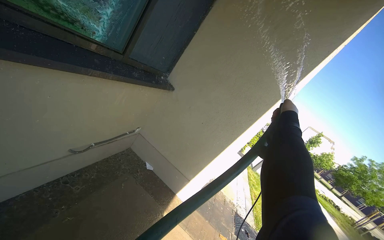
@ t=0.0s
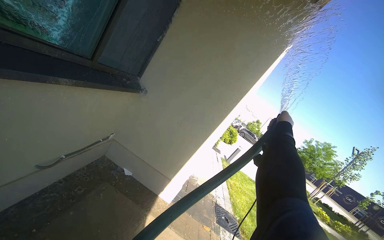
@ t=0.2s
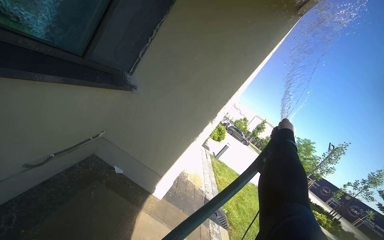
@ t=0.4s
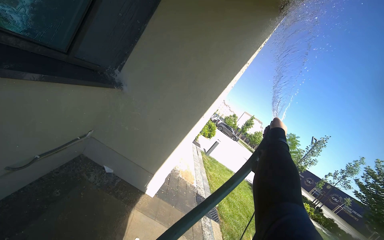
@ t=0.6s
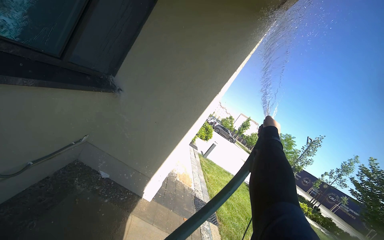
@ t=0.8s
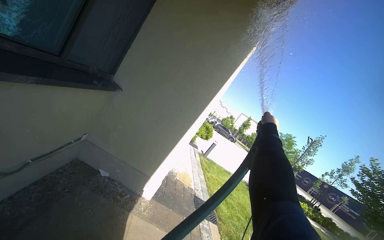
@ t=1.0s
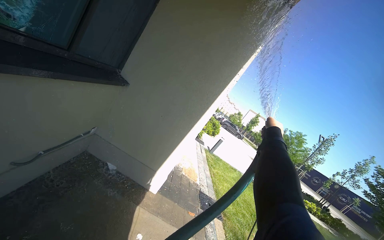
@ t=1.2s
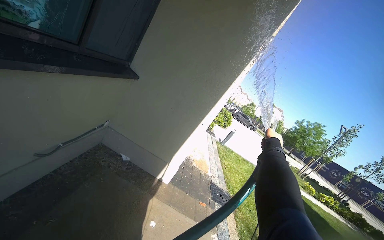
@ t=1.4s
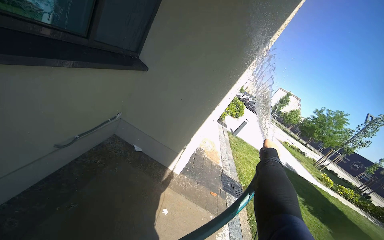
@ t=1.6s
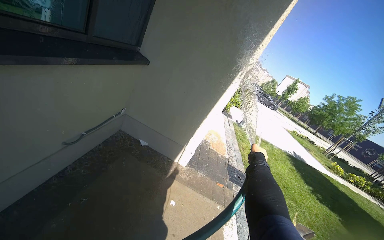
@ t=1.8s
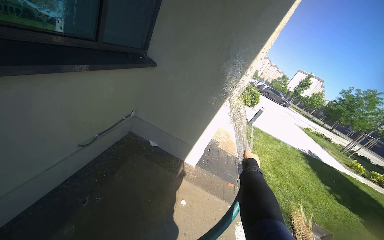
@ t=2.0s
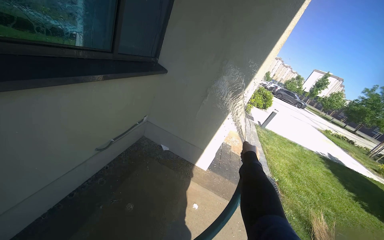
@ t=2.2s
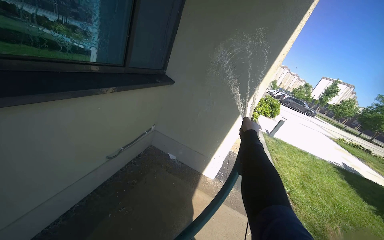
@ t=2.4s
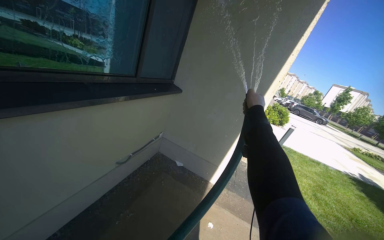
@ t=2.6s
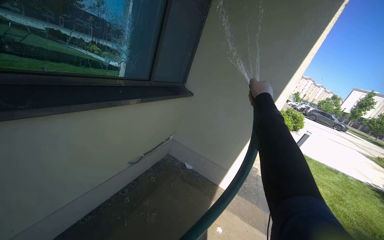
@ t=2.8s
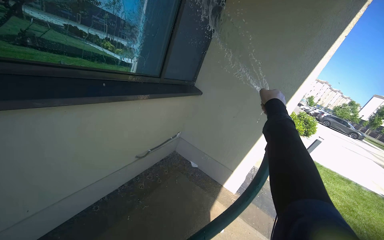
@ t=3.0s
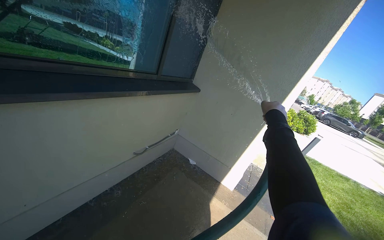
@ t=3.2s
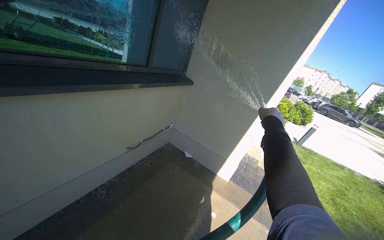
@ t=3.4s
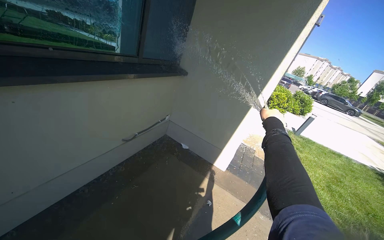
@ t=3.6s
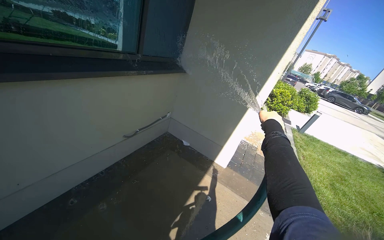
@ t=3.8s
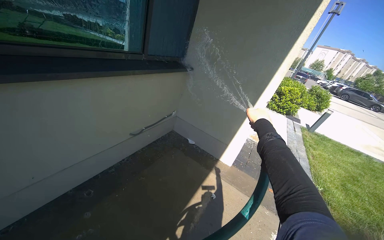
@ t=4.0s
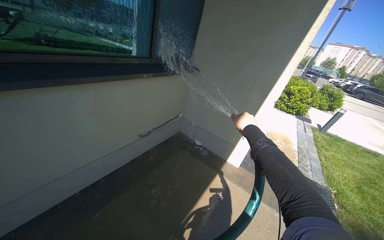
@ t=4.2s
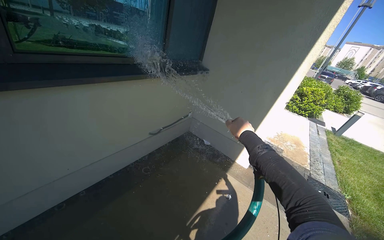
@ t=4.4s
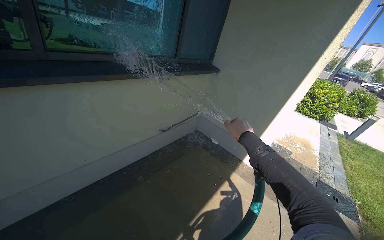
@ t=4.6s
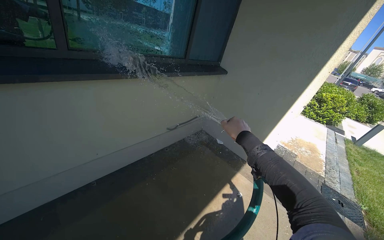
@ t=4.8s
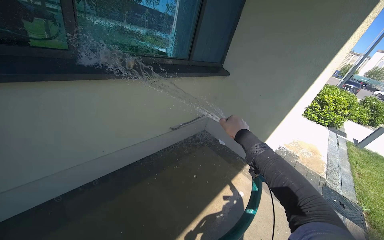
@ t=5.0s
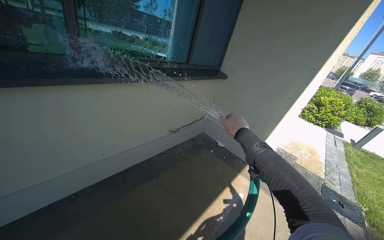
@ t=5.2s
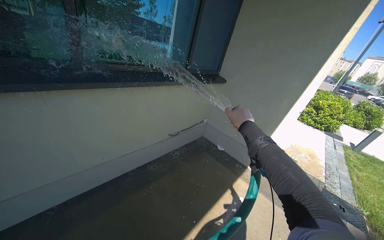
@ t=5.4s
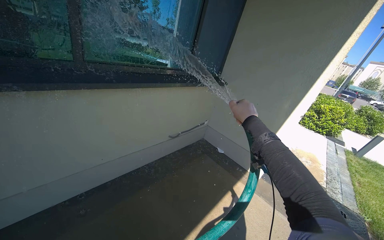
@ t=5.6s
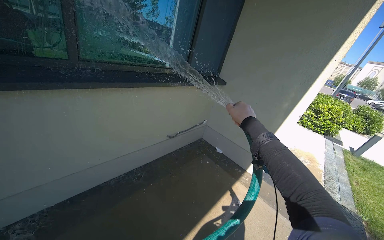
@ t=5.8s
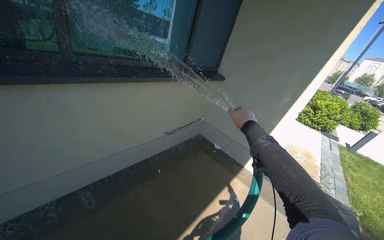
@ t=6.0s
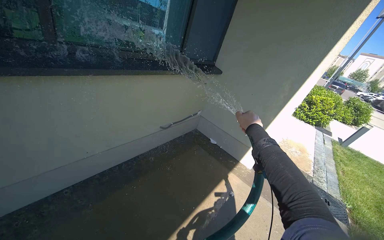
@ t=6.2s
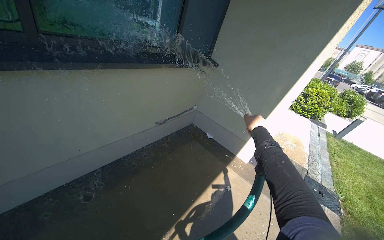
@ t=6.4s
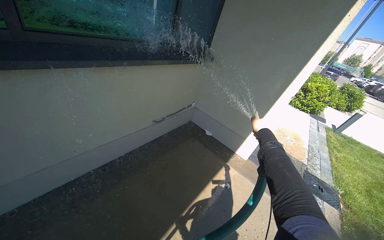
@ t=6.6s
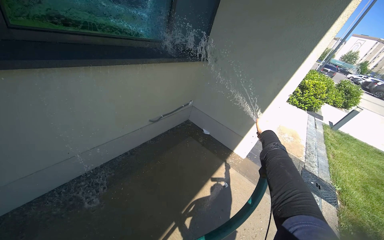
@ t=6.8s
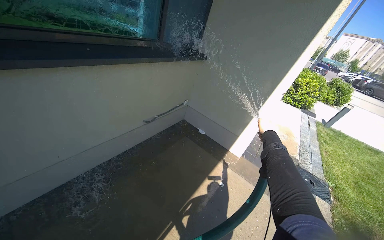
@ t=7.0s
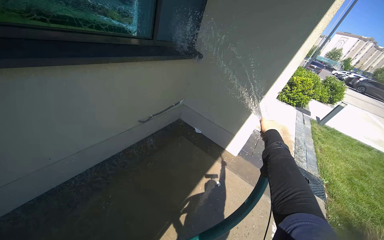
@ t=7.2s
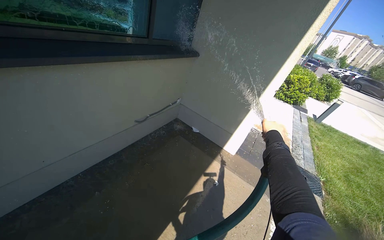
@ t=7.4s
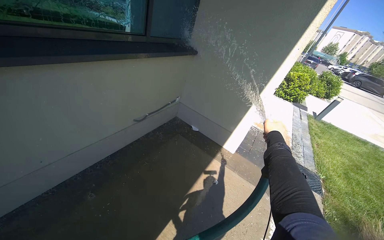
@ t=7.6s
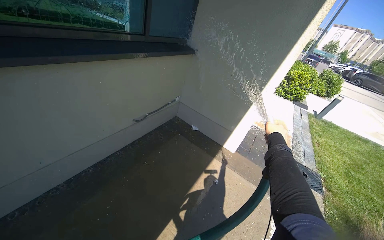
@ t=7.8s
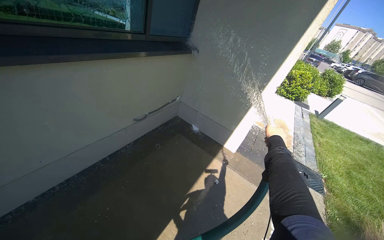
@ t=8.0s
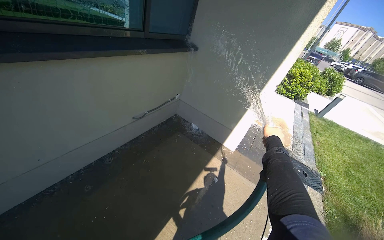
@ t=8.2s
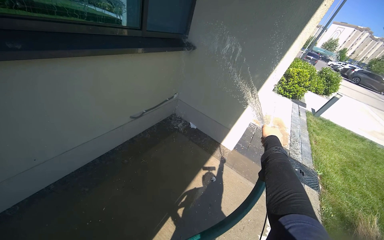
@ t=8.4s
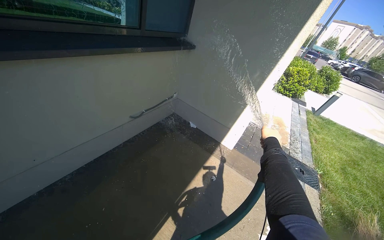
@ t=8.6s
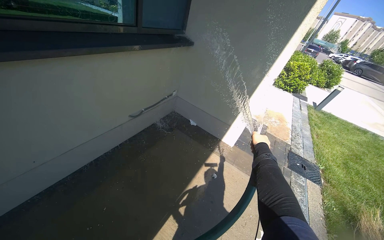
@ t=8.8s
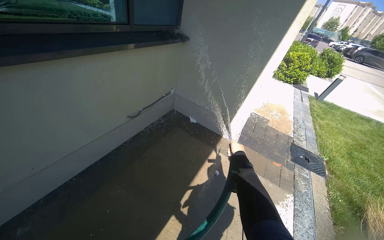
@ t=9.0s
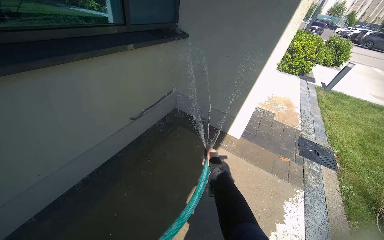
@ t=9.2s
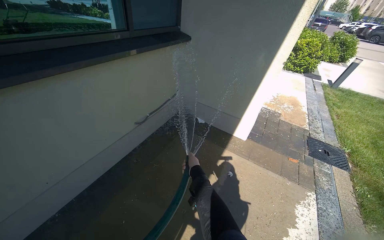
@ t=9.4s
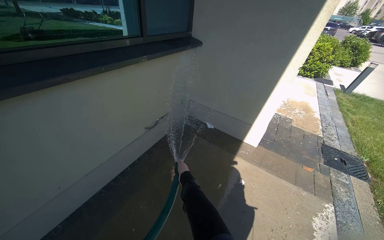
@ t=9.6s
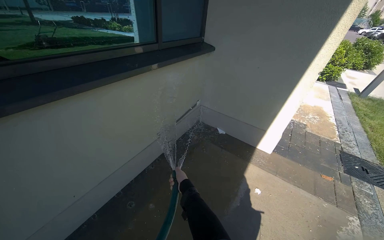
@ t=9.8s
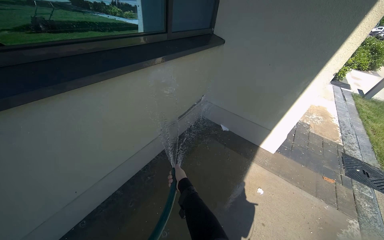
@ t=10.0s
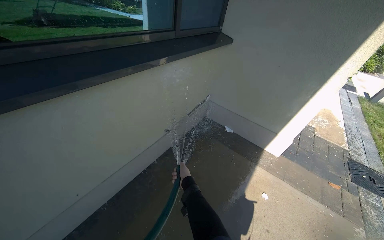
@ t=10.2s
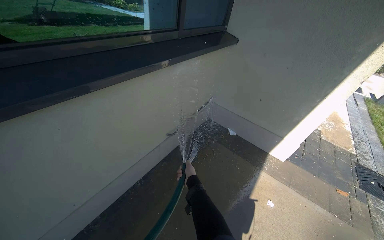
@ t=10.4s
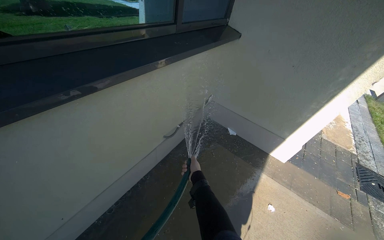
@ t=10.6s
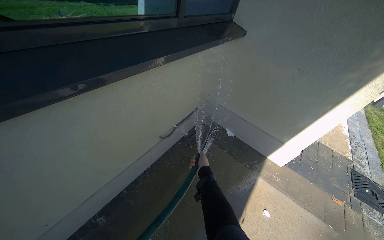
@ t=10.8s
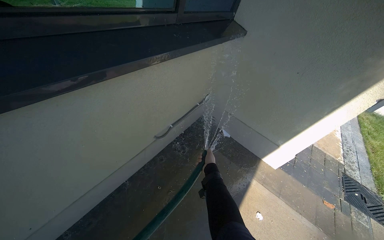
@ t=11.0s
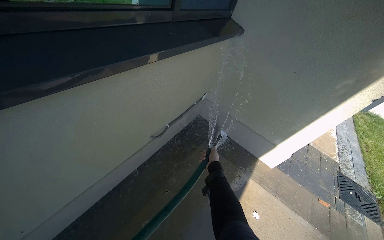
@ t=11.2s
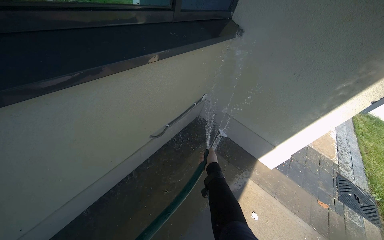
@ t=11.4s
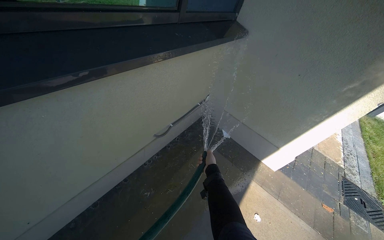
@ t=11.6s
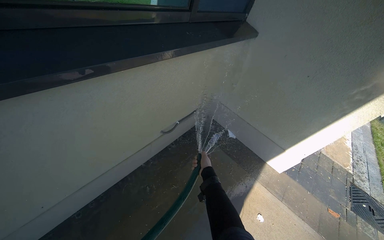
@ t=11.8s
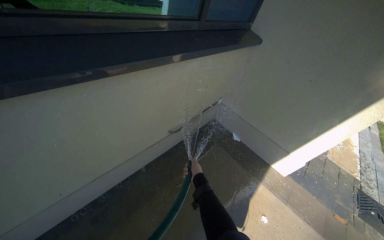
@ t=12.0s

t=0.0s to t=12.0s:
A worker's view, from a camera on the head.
Job: cleaning windows.
The whole recording: Spraying water on building windows. The worker sprays water onto the building windows and wall.
t=0.0s to t=1.6s: The right hand shifts about 30 cm down the picture.
t=1.6s to t=3.0s: The camera is aimed roughly 20 degrees further to the left.
t=3.0s to t=4.4s: The right hand is displaced down the picture by about 30 cm.
t=6.0s to t=7.6s: The right hand goes approximately 25 cm to the right.
t=7.6s to t=9.0s: The right hand is displaced farther from the camera and down the picture by about 15 cm.
t=9.0s to t=10.4s: The head travels about 50 cm.

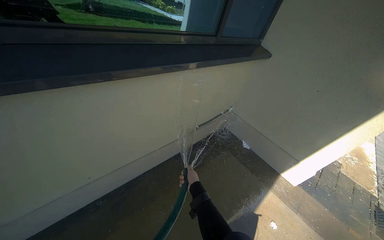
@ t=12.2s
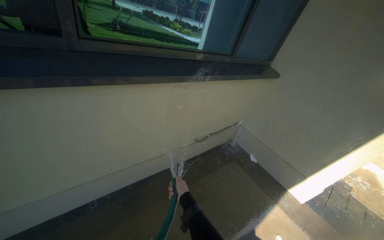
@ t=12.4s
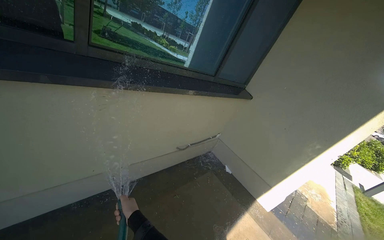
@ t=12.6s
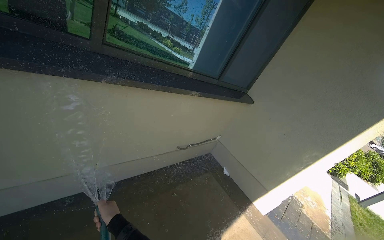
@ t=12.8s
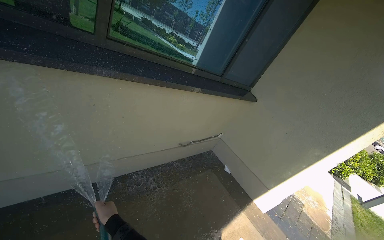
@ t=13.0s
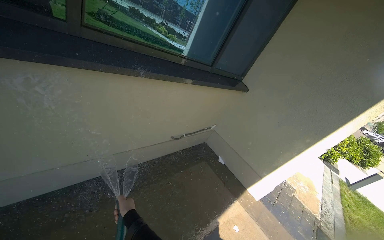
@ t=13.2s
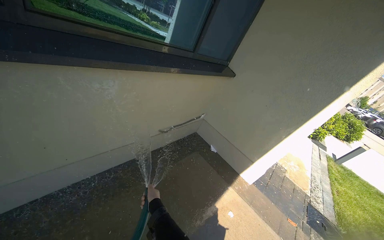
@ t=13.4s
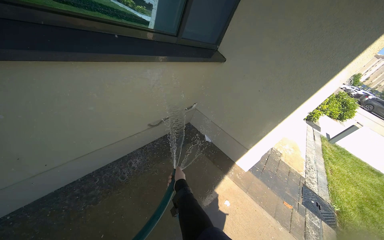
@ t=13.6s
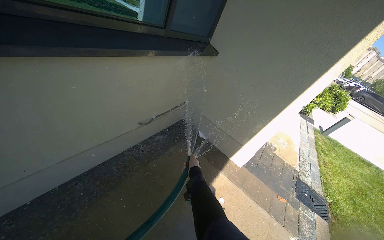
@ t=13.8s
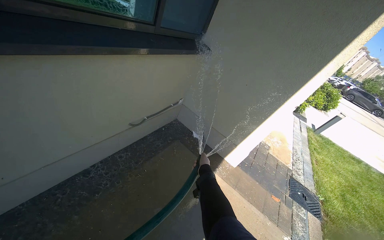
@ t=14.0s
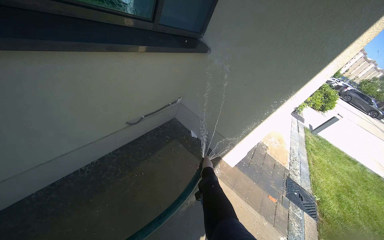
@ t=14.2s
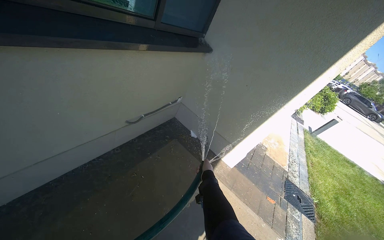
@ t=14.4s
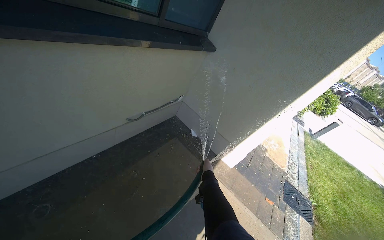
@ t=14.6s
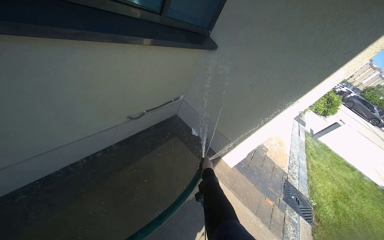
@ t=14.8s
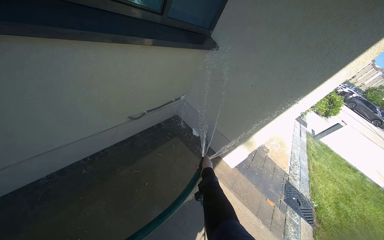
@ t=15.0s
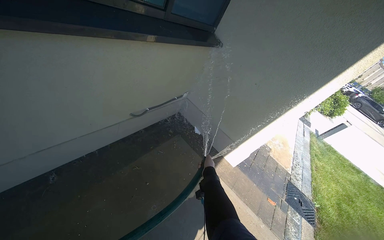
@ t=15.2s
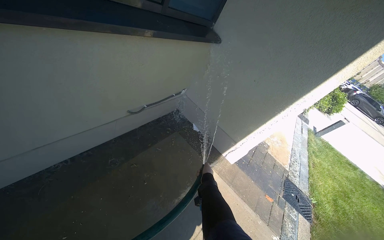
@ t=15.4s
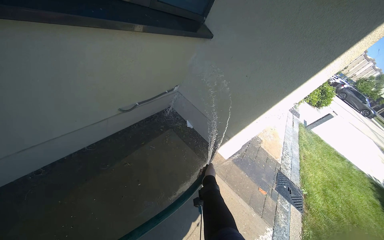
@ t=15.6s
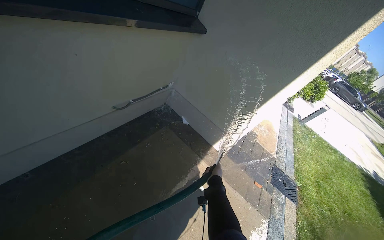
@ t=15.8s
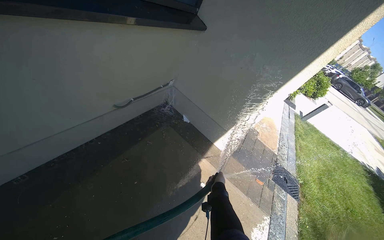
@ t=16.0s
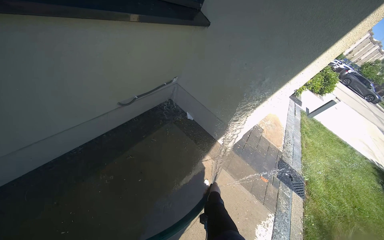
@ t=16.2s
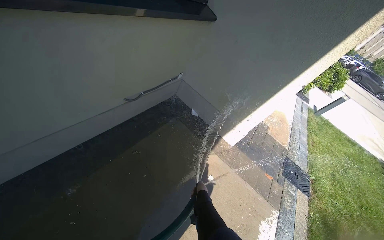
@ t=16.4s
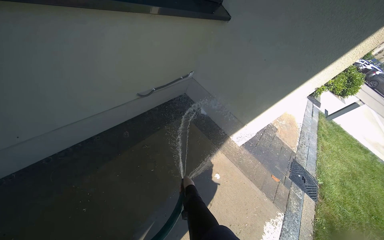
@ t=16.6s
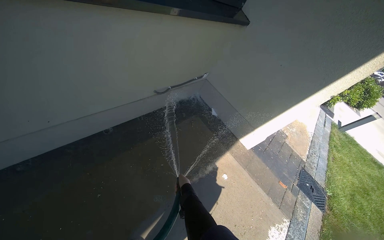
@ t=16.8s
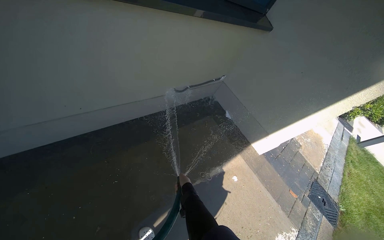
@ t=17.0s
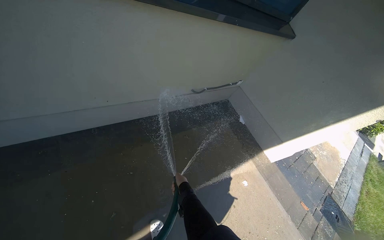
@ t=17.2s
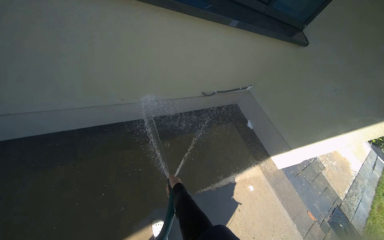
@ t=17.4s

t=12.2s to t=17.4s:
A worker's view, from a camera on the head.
Job: cleaning windows.
The whole recording: Spraying water on building windows. The worker sprays water onto the building windows and wall.
t=12.2s to t=14.0s: The right hand travels to the left and back again, about 30 cm each way.
t=15.6s to t=17.4s: The head travels some 40 cm. The wearer's head swings about 25 degrees to the left.

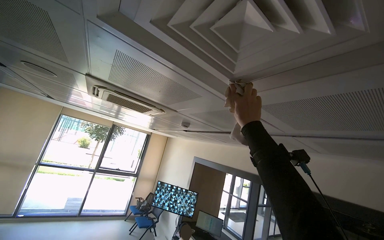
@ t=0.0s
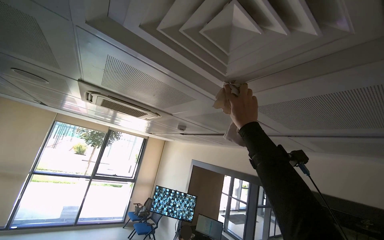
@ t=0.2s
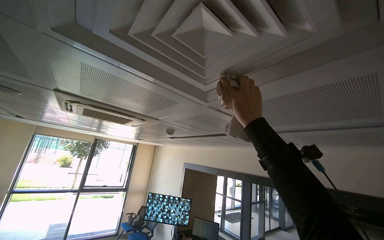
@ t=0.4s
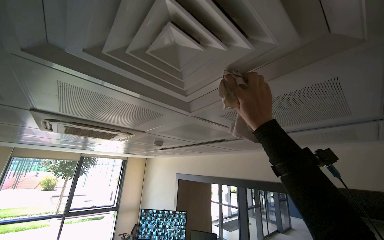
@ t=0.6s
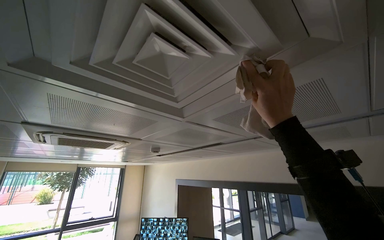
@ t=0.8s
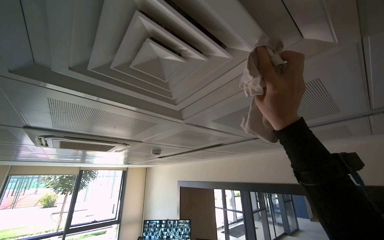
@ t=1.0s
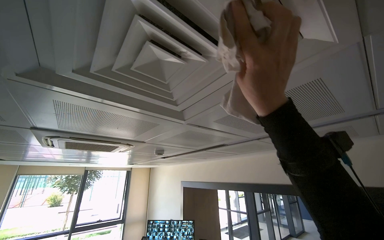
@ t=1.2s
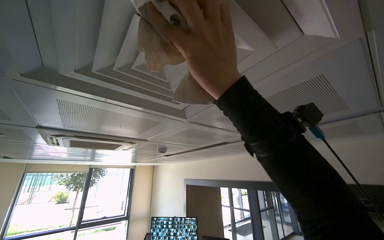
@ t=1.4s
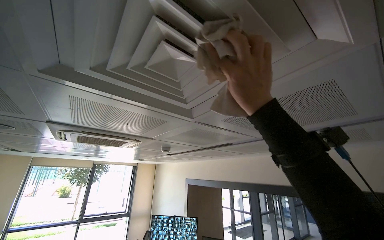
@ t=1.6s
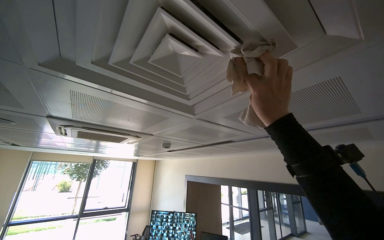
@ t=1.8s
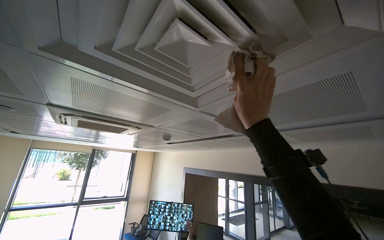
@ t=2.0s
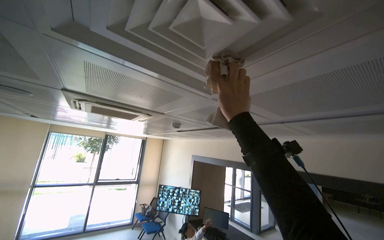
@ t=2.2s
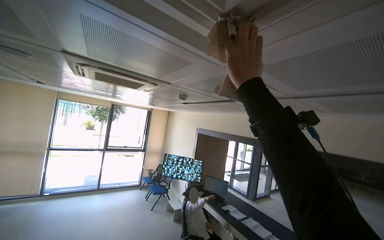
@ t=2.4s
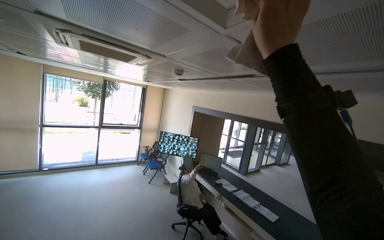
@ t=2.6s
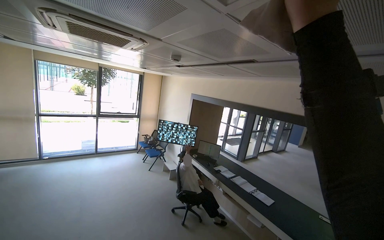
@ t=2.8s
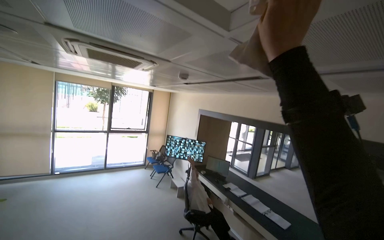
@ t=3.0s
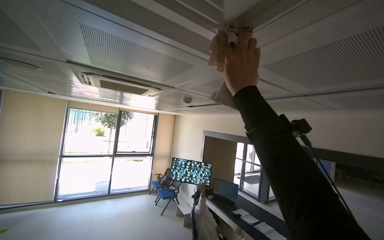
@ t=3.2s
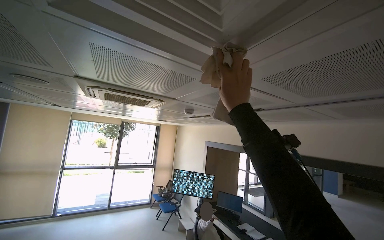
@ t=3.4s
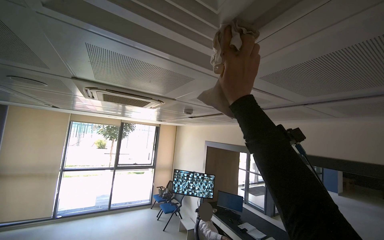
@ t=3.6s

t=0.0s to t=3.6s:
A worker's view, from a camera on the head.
Job: wiping surfaces.
The whole recording: Wiping ceiling vents. The worker wipes dust and dirt from the ceiling vents with a cloth.
t=0.0s to t=1.8s: The right hand shifts about 15 cm nearer to the camera.
t=1.8s to t=3.6s: The view tips downward by about 10 degrees.
